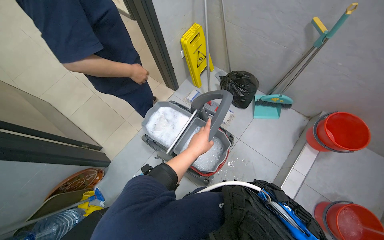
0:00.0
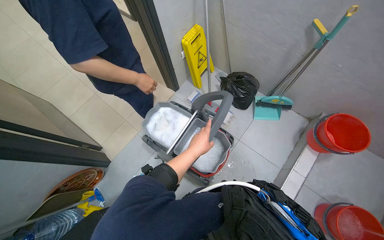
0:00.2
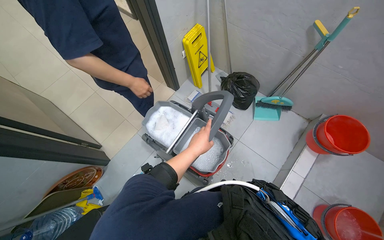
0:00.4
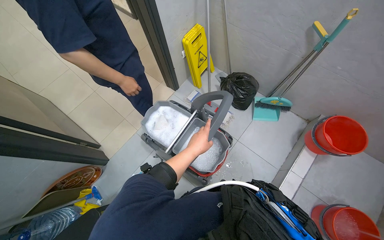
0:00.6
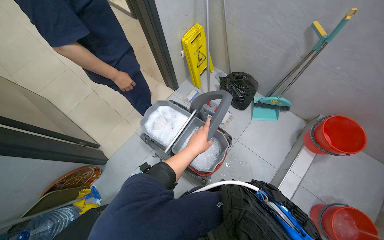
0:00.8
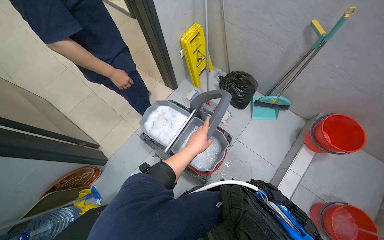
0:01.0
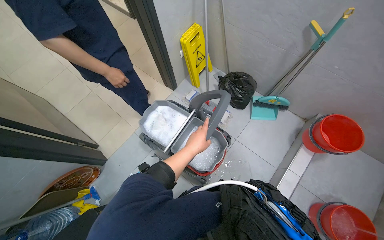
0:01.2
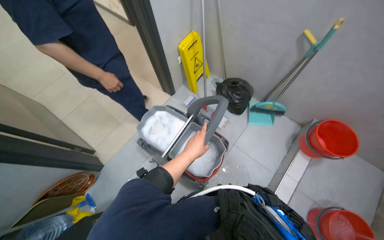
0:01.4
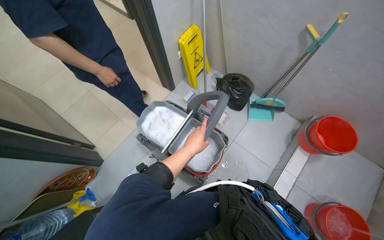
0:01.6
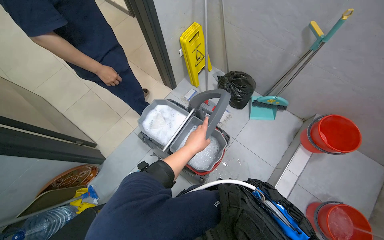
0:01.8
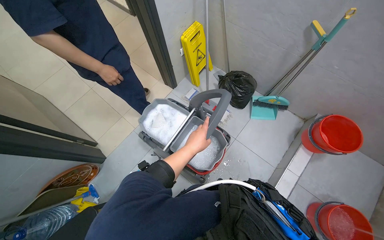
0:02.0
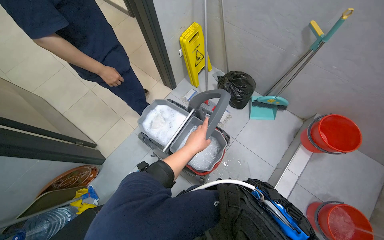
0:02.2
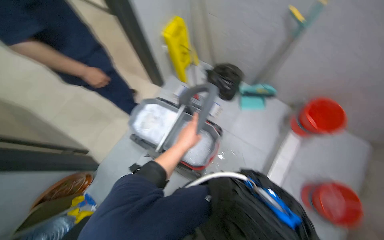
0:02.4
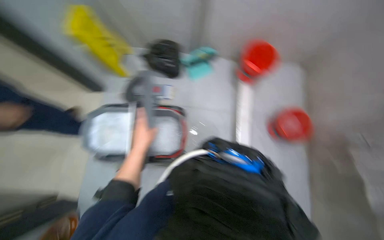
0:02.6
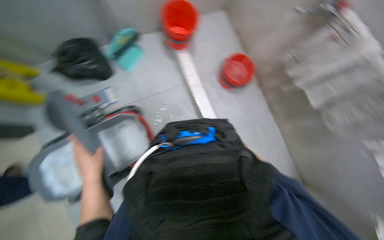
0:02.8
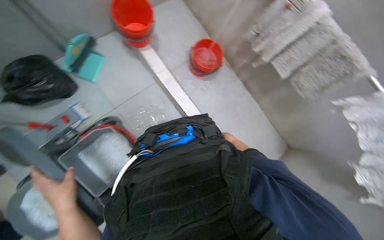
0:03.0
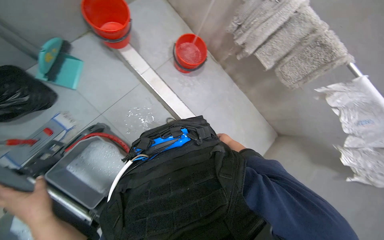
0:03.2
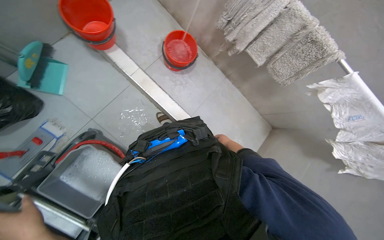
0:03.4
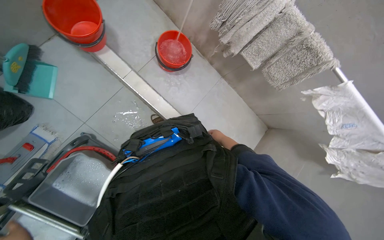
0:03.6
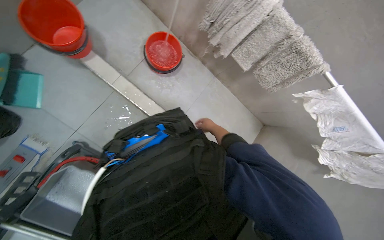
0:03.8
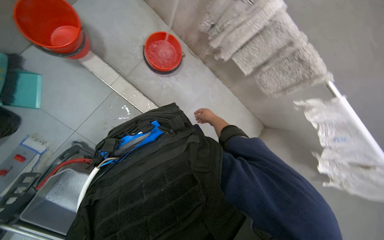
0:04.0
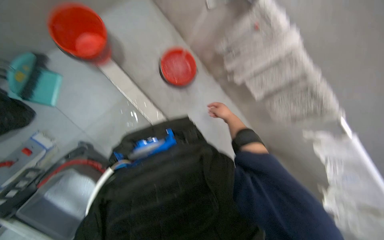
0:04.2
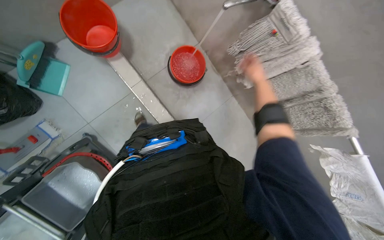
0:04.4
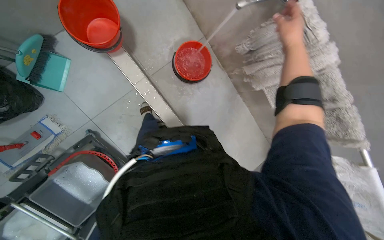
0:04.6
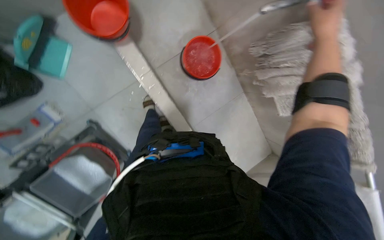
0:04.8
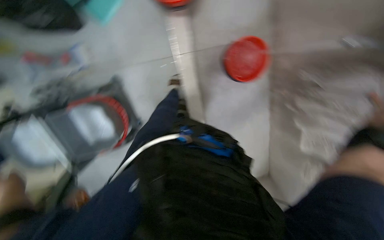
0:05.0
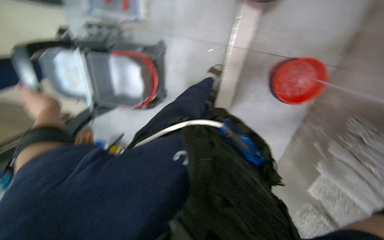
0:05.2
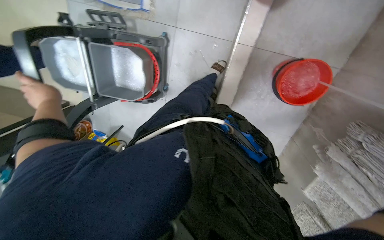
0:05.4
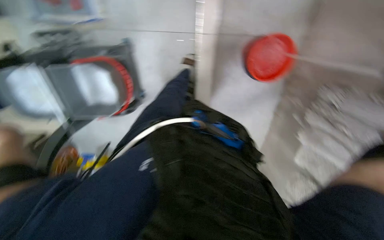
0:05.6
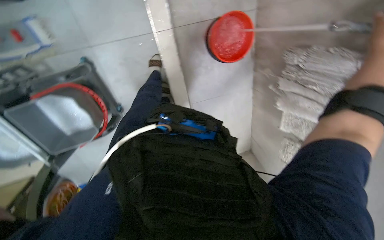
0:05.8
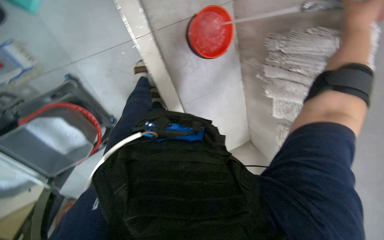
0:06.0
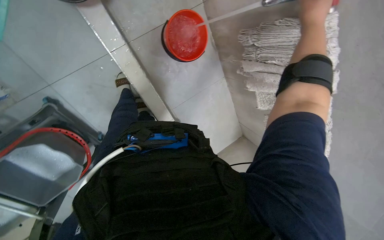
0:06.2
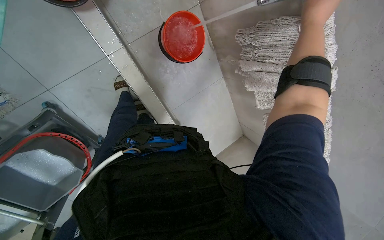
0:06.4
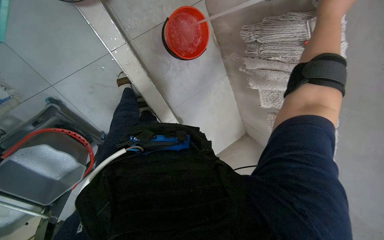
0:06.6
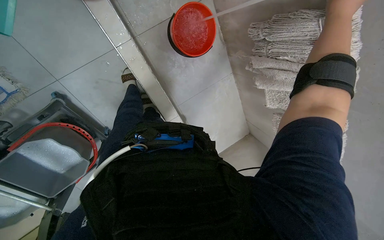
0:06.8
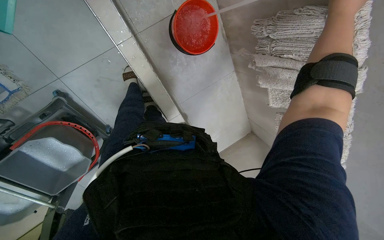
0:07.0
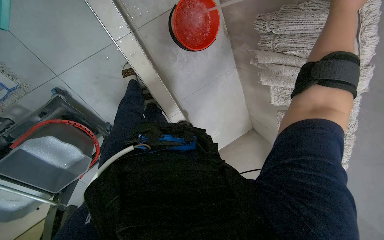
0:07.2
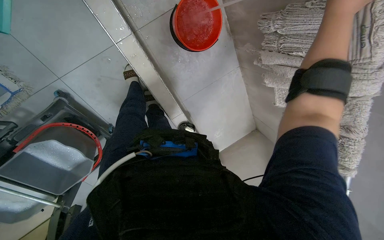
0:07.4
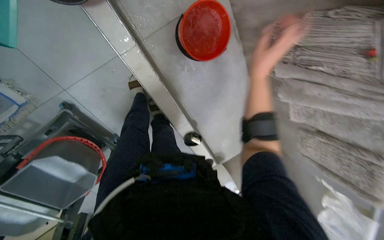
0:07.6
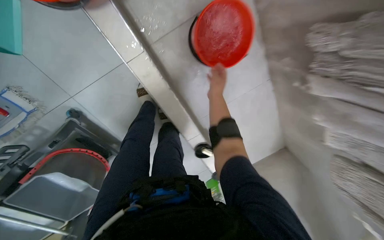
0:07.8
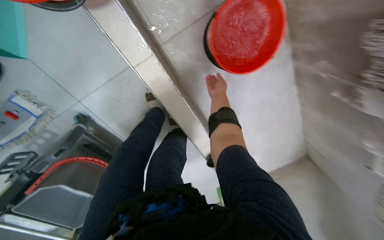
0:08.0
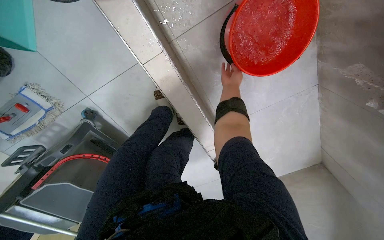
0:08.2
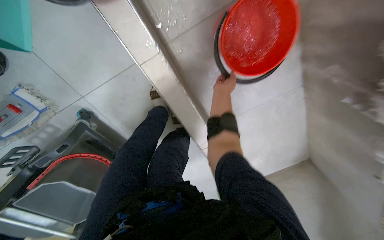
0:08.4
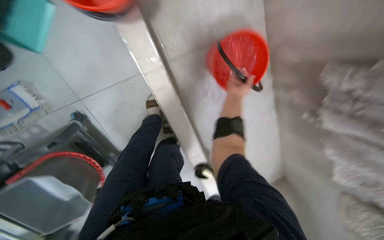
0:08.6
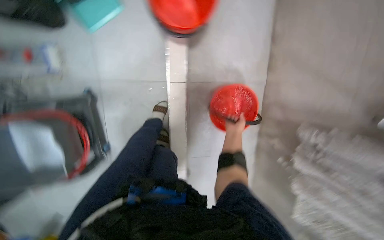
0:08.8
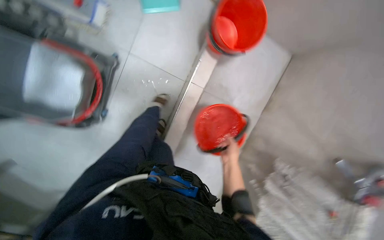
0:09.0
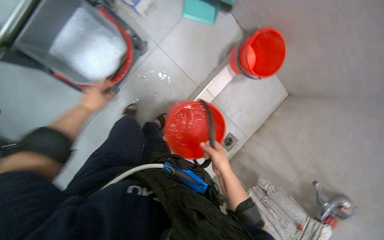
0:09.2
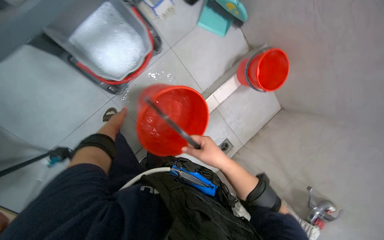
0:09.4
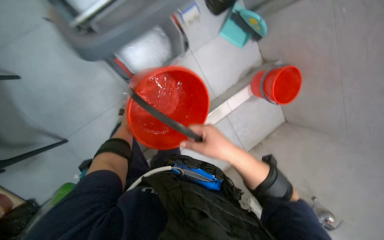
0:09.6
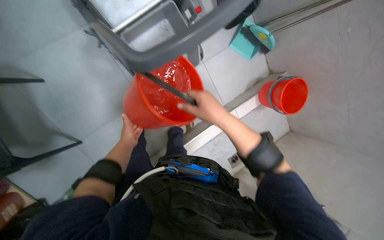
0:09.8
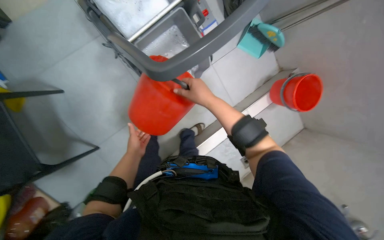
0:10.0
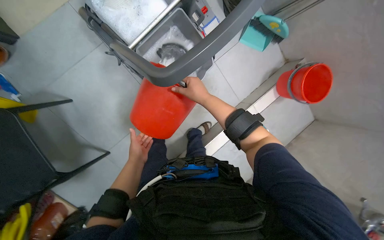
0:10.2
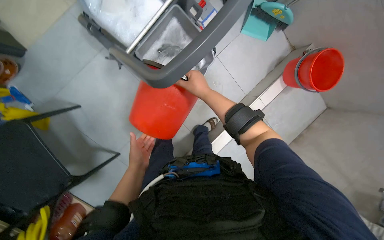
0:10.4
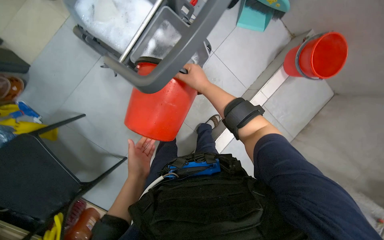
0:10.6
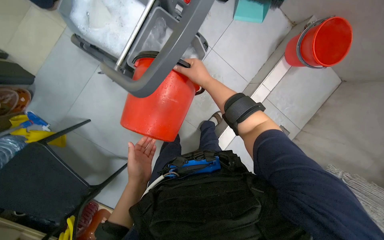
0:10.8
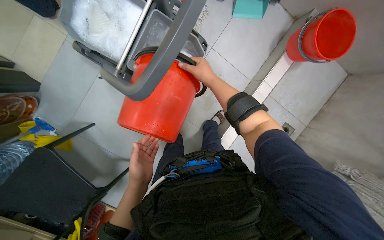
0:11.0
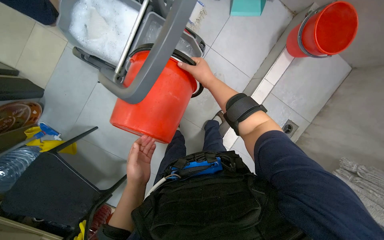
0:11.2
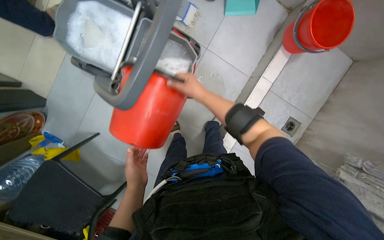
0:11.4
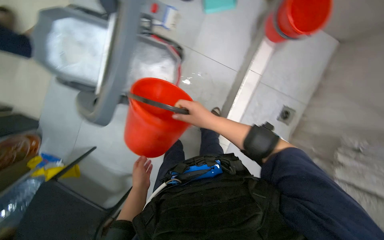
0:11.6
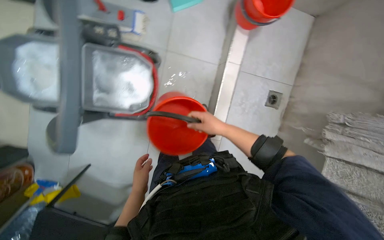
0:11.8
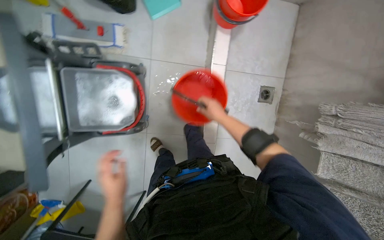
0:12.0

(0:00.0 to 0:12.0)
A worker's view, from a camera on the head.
Job: preparing cleaning supplies.
The whole recording: Preparing cleaning equipment. The worker fills buckets with water, pours them into the cleaning cart, and prepares the mop.
0:01.6 - 0:03.0: The wearer's head swings roughly 80 degrees to the right. The camera pitches downward, by some 20 degrees.
0:04.4 - 0:06.0: The camera pitches downward, by roughly 20 degrees.
0:07.6 - 0:09.0: The view tips upward by approximately 20 degrees. Everything in view rotates roughly 50 degrees clockwise.
0:09.0 - 0:10.4: The camera is carried roughly 50 cm.
0:10.4 - 0:12.0: Everything in view rotates roughly 40 degrees counterclockwise.

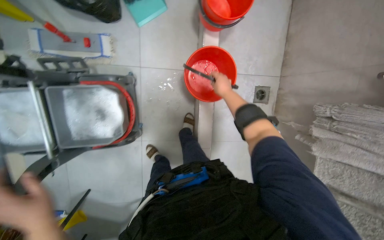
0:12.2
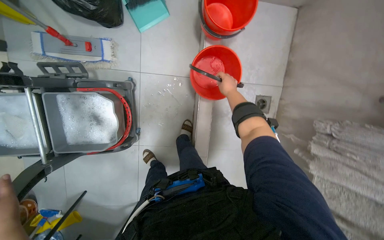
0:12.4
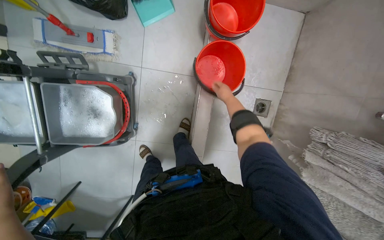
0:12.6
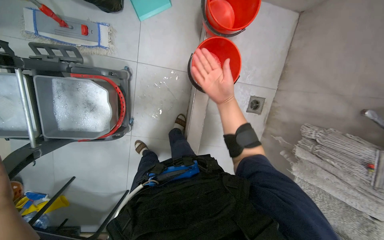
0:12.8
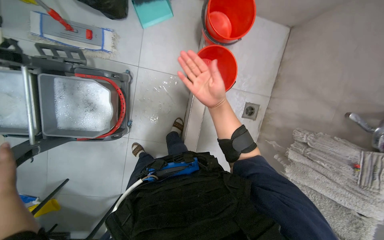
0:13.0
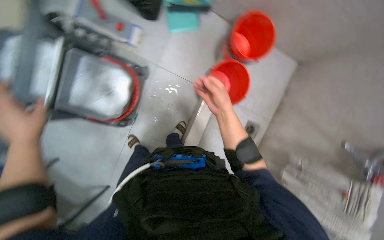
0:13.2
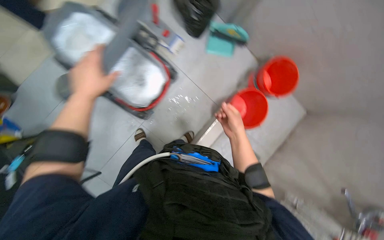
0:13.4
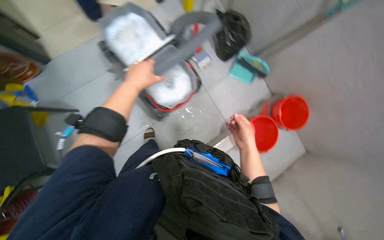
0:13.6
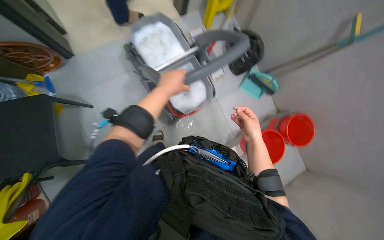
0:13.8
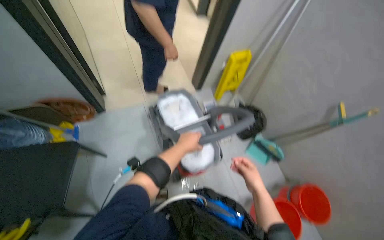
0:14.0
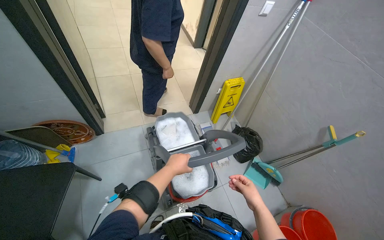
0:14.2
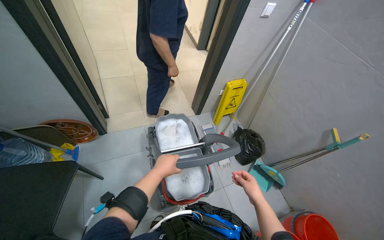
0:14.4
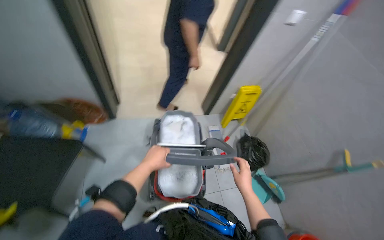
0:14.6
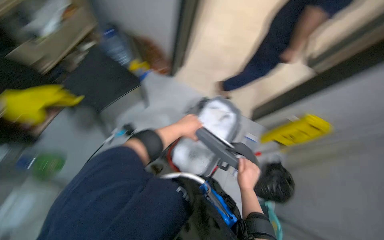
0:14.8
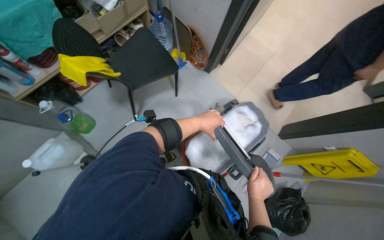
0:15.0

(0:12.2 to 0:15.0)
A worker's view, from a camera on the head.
Job: preparing cleaning supplies.
The whole recording: Preparing cleaning equipment. The worker fills buckets with water, pours them into the cleaning cart, and prepares the mop.
0:12.2 - 0:13.6: The wearer moves about 40 cm. The wearer looks approximately 20 degrees further upward. The scene turns about 50 degrees clockwise in the picture.
0:13.6 - 0:15.0: The wearer's head swings approximately 75 degrees to the left. The wearer looks about 30 degrees further upward.

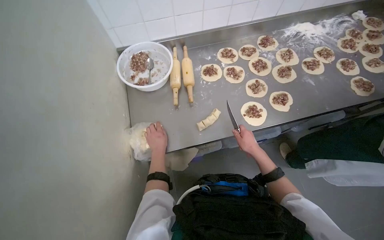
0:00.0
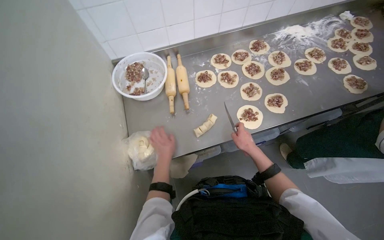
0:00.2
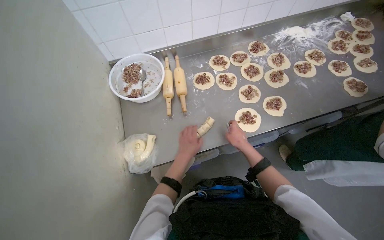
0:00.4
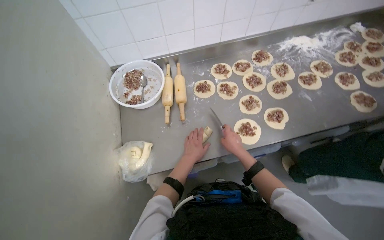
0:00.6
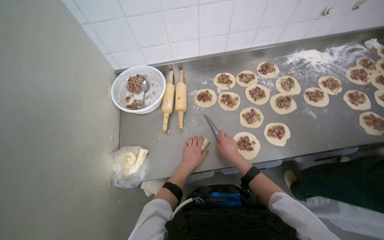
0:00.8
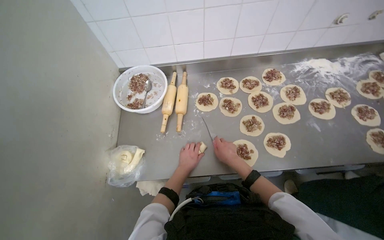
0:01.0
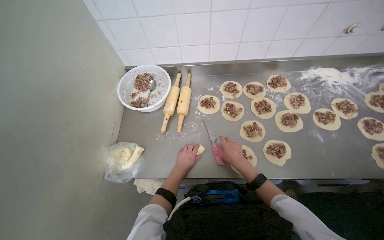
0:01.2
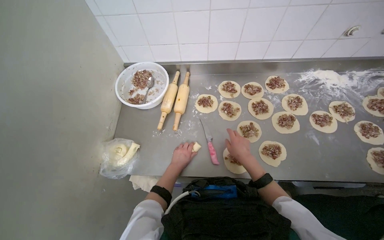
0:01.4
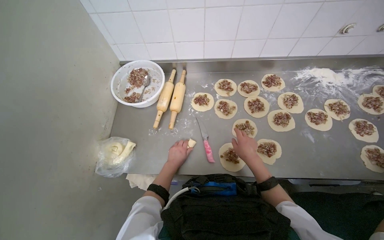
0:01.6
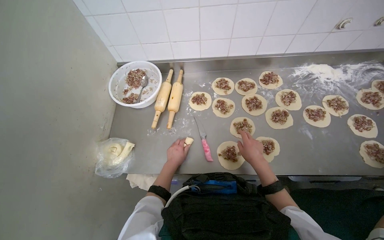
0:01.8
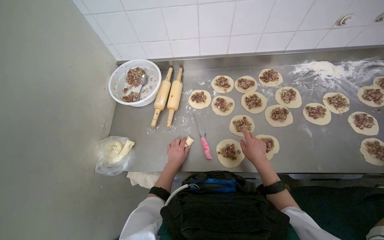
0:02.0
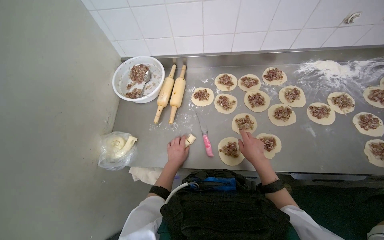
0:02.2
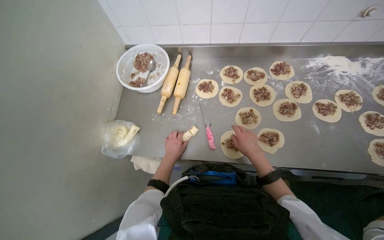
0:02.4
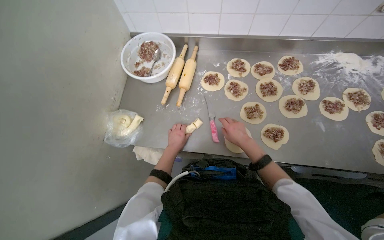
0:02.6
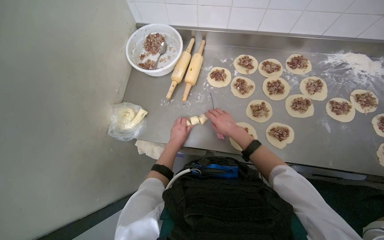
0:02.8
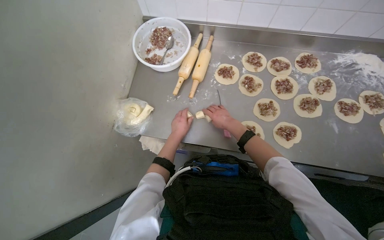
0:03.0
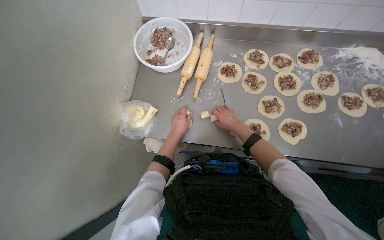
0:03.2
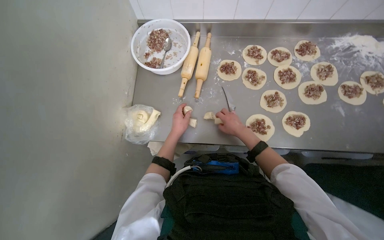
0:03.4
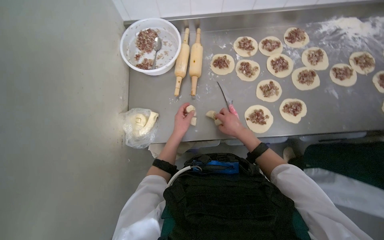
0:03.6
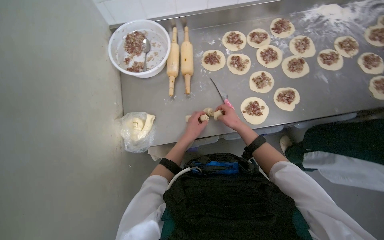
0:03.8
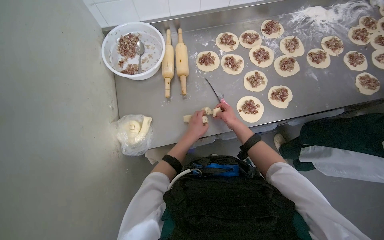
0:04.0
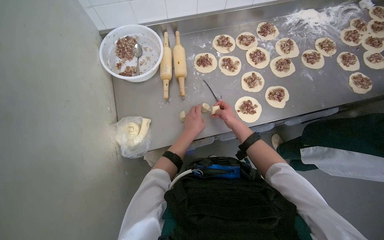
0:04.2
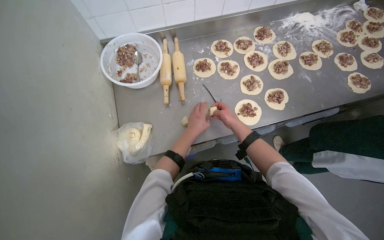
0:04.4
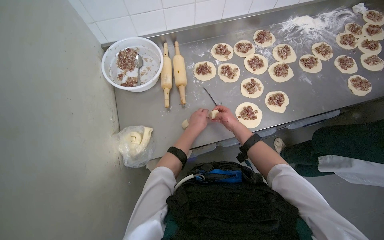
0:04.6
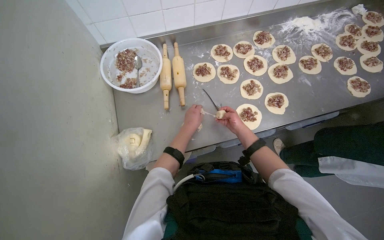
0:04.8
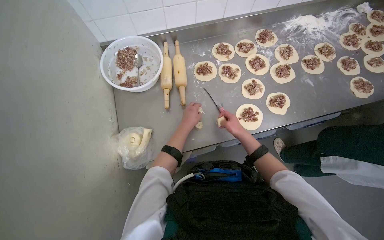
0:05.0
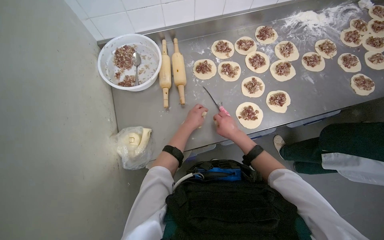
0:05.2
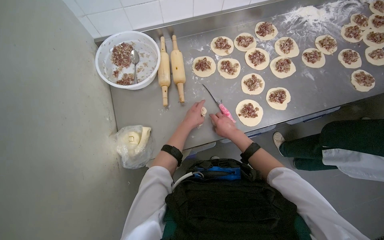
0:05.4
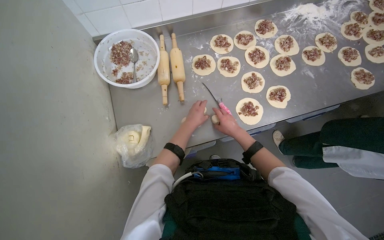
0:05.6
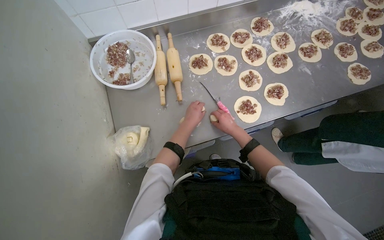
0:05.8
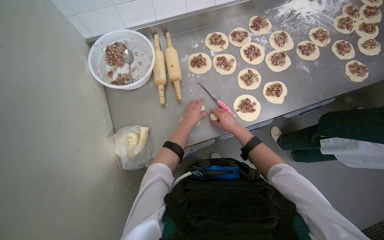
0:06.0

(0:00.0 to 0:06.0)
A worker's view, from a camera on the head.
Job: preparing food.
The whole recording: Forming dough into circles. The worker forms small pieces of dough into circles with their hands.
0:00.0 - 0:01.6: The left hand goes about 25 cm to the right.
0:01.6 - 0:03.0: The right hand shifts about 15 cm to the left.
